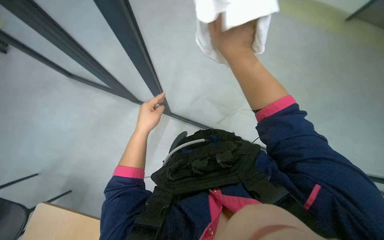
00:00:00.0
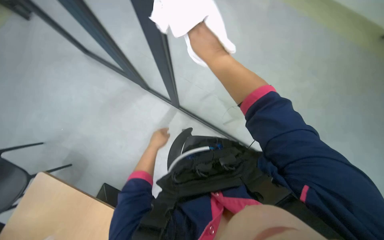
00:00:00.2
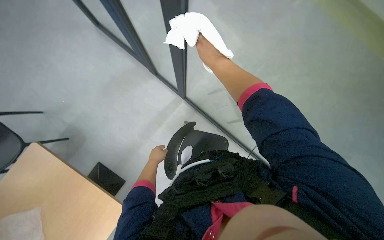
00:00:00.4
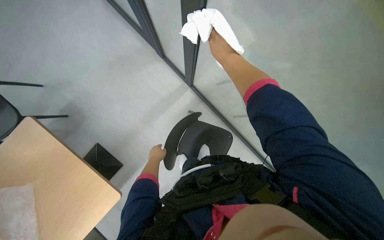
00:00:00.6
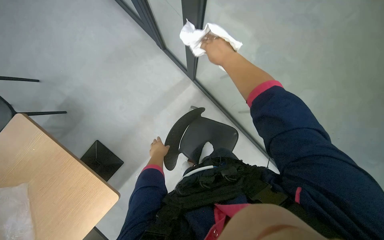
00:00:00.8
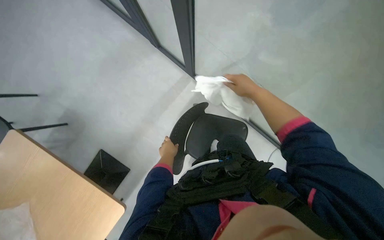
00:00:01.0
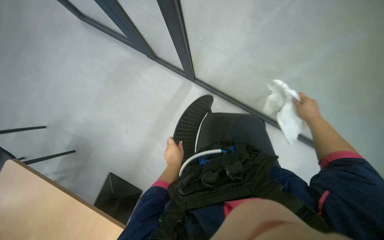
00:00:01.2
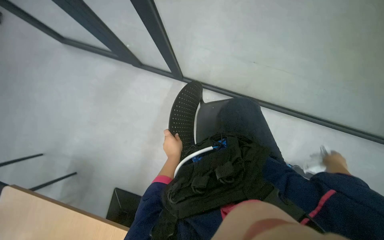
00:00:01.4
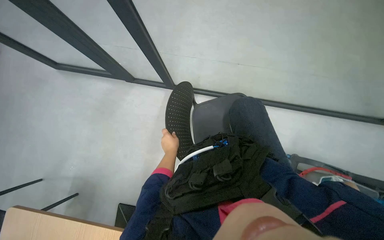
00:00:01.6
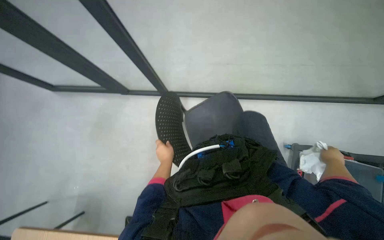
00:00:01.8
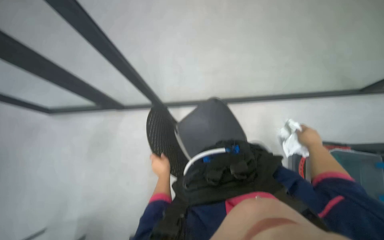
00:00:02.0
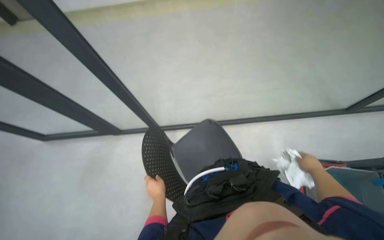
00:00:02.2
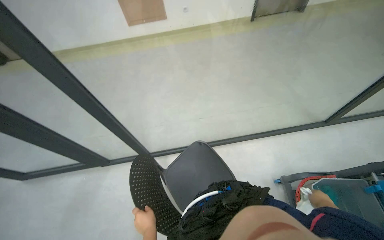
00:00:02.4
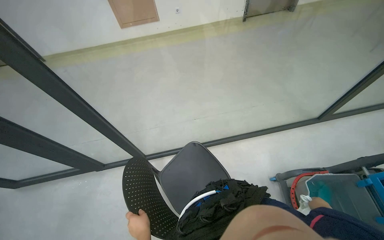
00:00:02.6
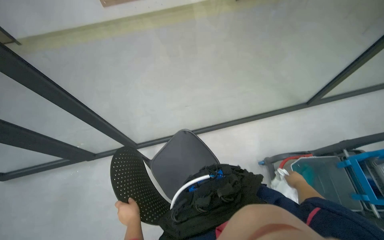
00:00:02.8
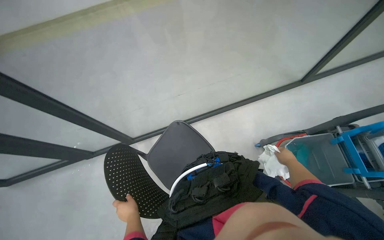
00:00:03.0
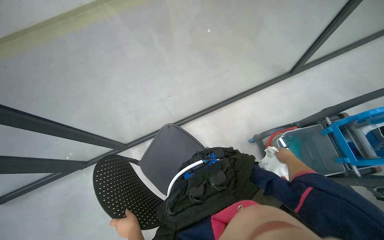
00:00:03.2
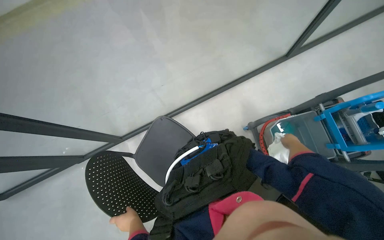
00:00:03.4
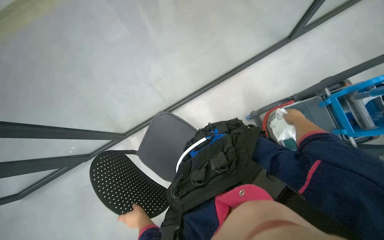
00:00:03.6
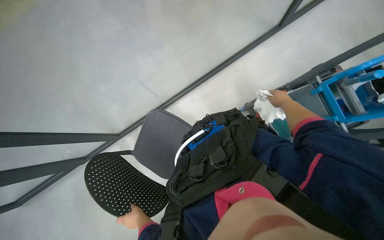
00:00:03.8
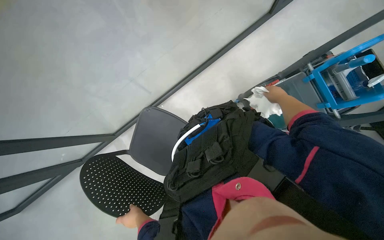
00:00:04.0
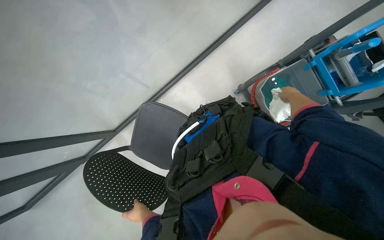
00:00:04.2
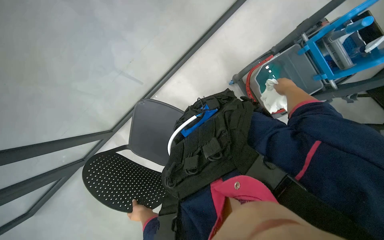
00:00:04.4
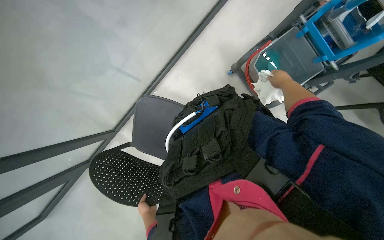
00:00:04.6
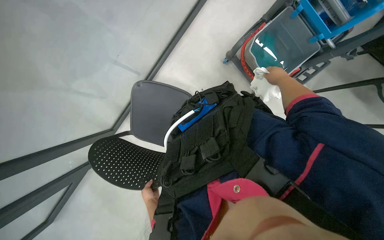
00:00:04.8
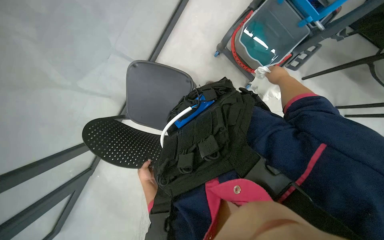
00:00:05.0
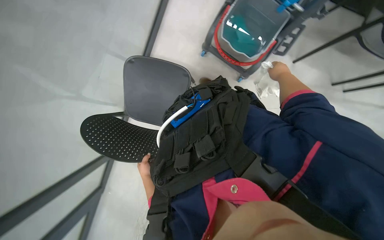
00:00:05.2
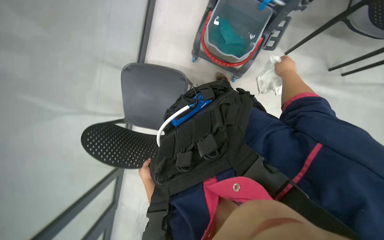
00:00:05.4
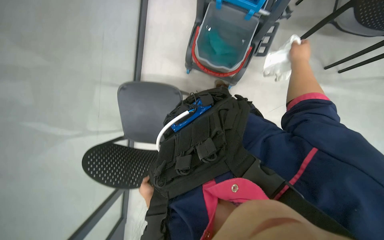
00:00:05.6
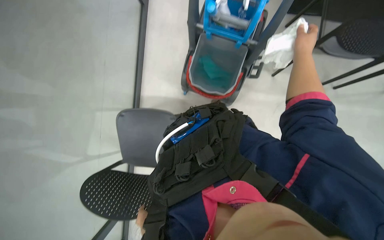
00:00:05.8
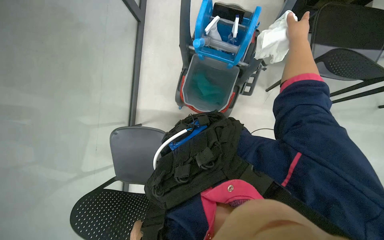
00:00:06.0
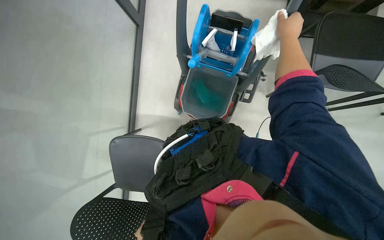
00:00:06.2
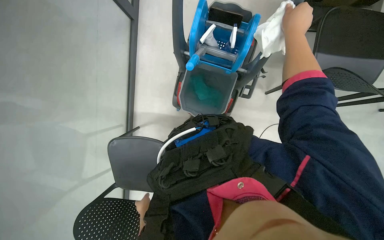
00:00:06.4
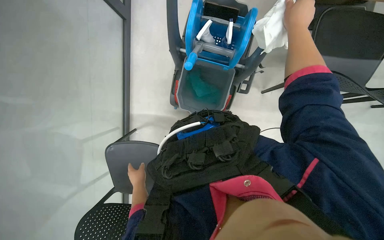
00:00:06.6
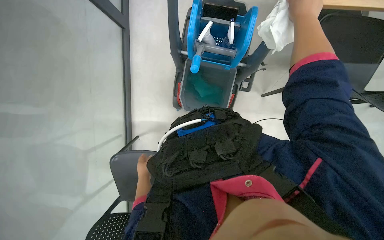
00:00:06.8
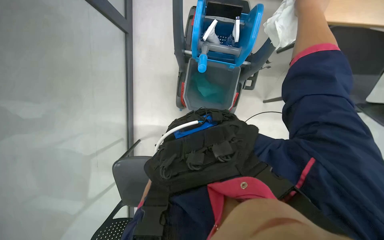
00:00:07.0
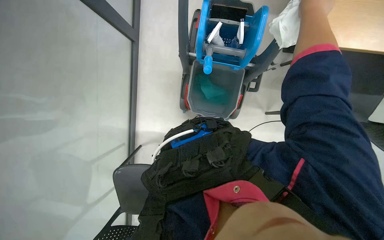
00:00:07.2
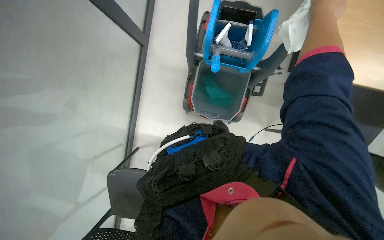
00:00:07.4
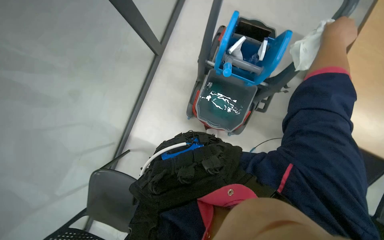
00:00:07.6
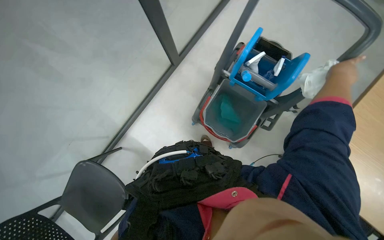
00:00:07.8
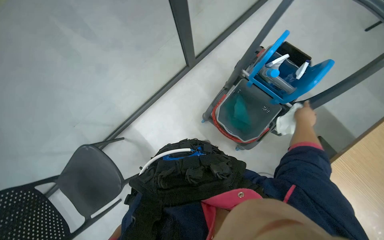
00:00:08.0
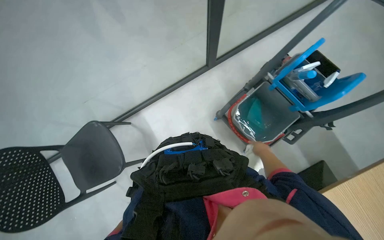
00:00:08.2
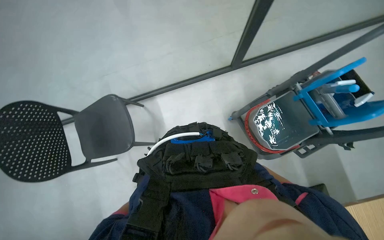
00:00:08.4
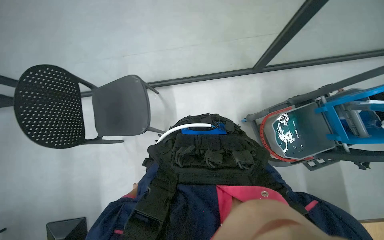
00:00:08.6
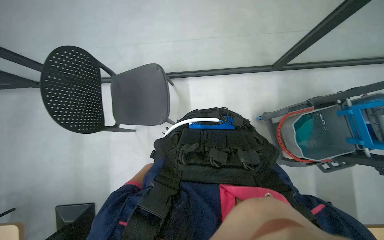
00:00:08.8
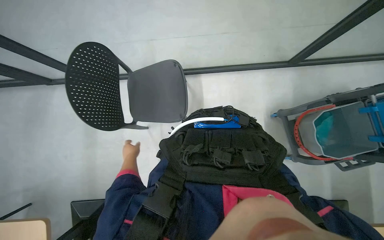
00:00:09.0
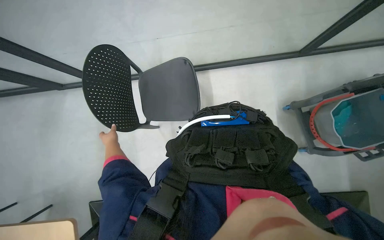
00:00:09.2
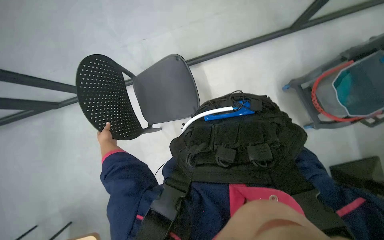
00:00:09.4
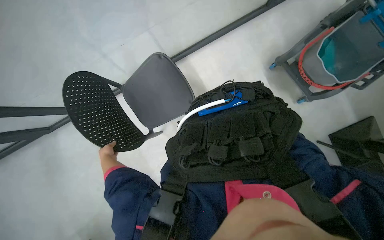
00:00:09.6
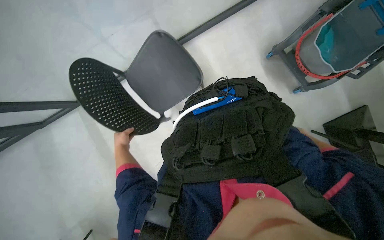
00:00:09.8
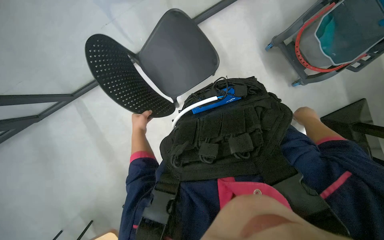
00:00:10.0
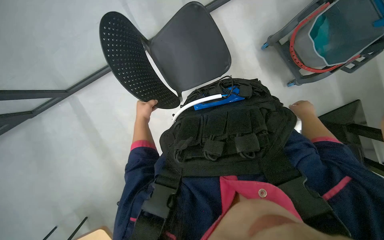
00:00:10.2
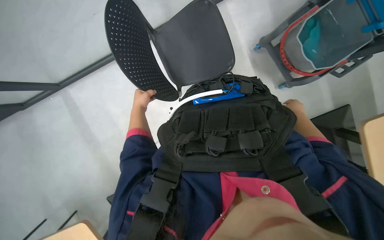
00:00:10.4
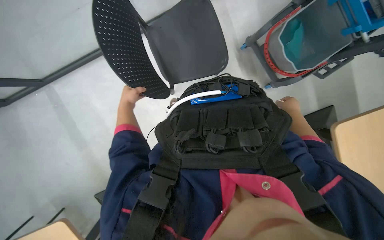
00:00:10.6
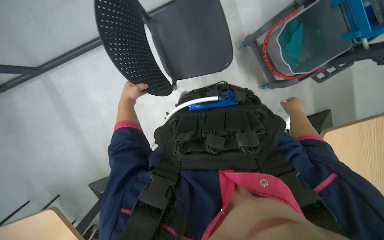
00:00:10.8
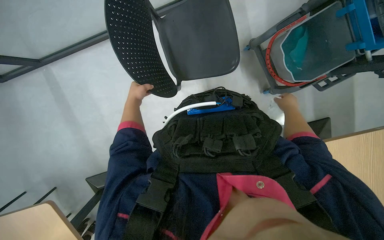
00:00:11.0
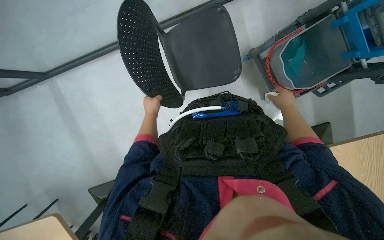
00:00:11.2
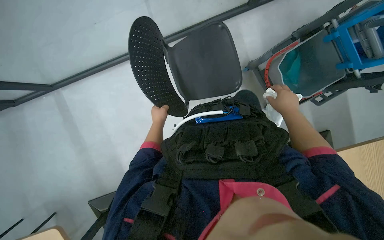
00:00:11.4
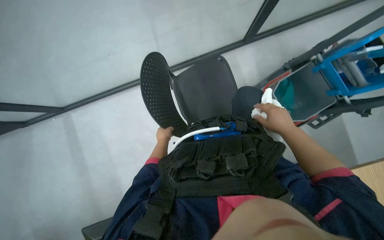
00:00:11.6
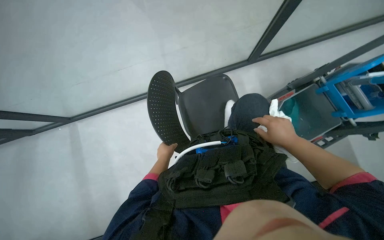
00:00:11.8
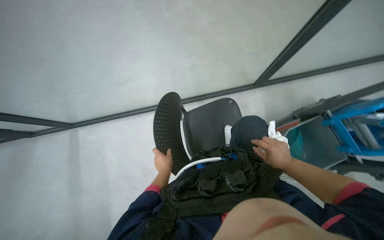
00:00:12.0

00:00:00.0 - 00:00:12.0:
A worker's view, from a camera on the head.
Job: cleaning windows.
The whole recording: Cleaning glass partition. The worker wrings a cloth, then uses it and a spray bottle to clean the glass partition and nearby chairs.
00:00:00.0 - 00:00:01.6: The left hand shifts some 10 cm farther from the camera.
00:00:01.6 - 00:00:03.0: The wearer looks about 25 degrees further to the right.
00:00:03.0 - 00:00:04.4: The wearer looks roughly 20 degrees further downward.
00:00:04.4 - 00:00:06.0: The scene turns some 40 degrees counterclockwise in the picture. The right hand goes approximately 20 cm nearer to the camera.
00:00:07.6 - 00:00:09.0: The wearer's head swings some 55 degrees to the left.
00:00:09.0 - 00:00:10.4: The camera pitches downward, by about 10 degrees.
00:00:10.4 - 00:00:12.0: The view tips upward by approximately 25 degrees. The right hand is displaced nearer to the camera and to the left by some 35 cm.

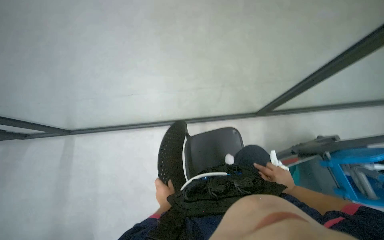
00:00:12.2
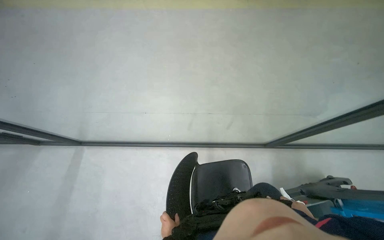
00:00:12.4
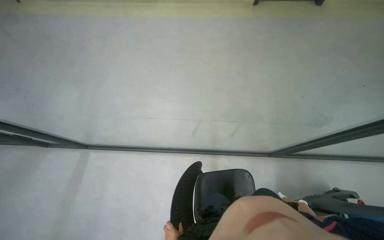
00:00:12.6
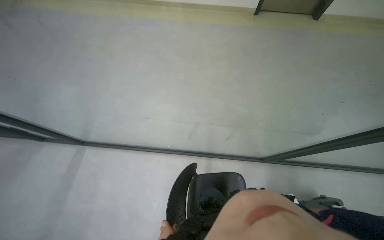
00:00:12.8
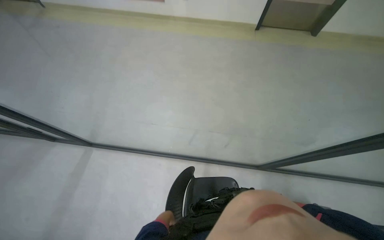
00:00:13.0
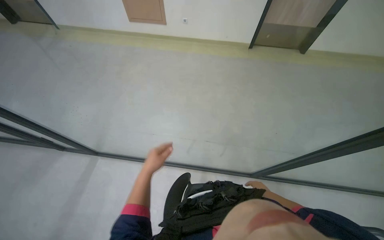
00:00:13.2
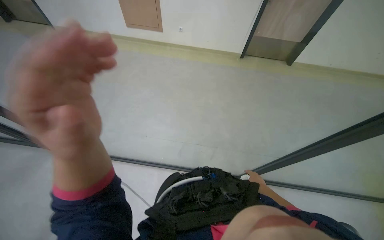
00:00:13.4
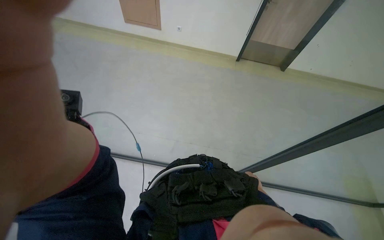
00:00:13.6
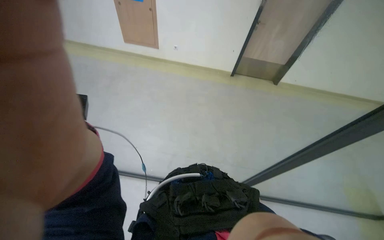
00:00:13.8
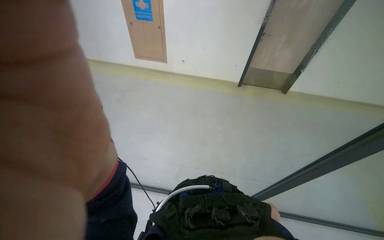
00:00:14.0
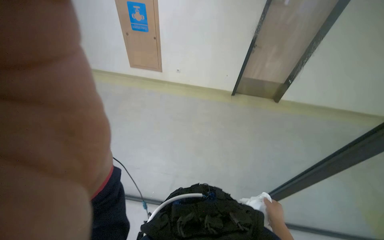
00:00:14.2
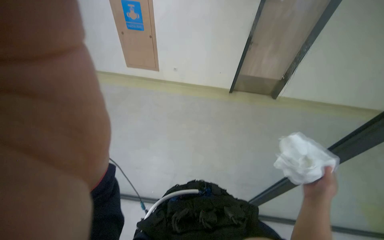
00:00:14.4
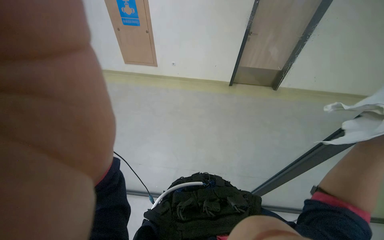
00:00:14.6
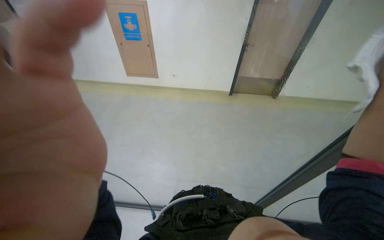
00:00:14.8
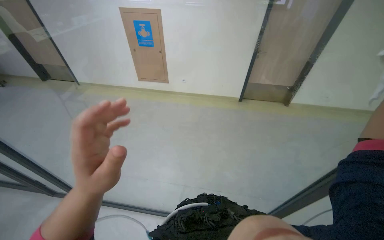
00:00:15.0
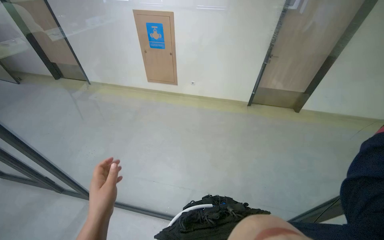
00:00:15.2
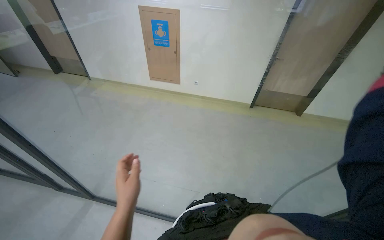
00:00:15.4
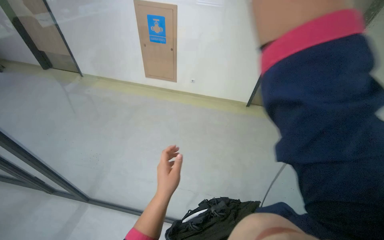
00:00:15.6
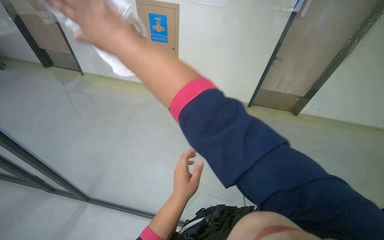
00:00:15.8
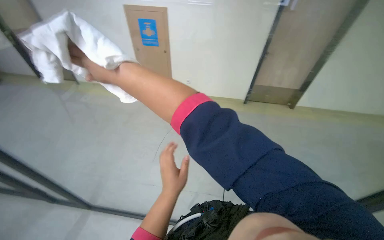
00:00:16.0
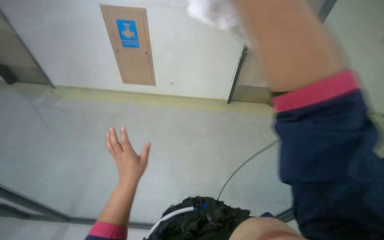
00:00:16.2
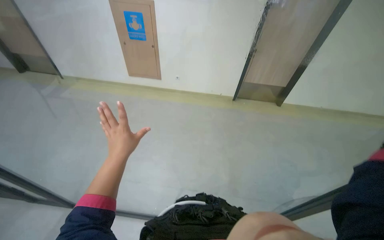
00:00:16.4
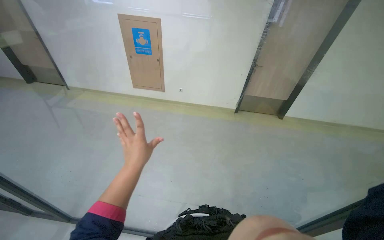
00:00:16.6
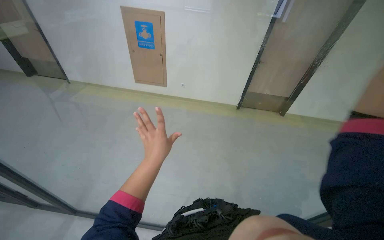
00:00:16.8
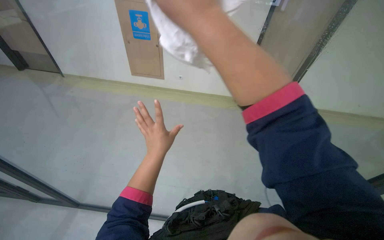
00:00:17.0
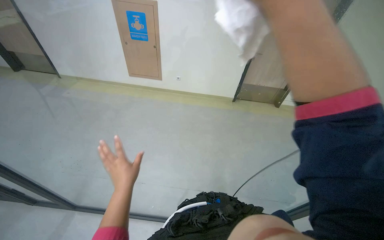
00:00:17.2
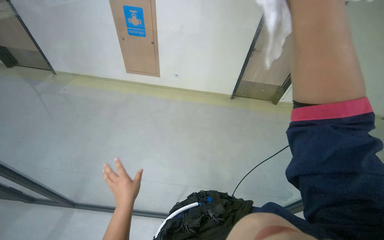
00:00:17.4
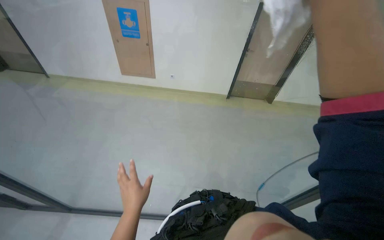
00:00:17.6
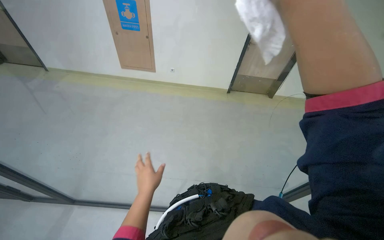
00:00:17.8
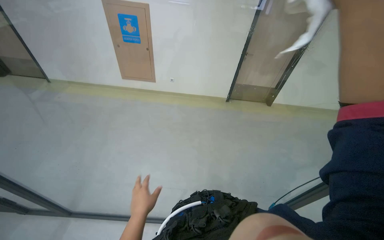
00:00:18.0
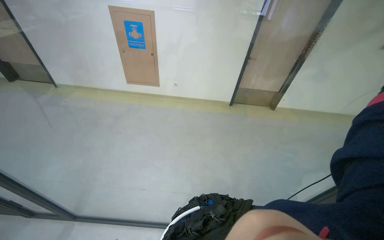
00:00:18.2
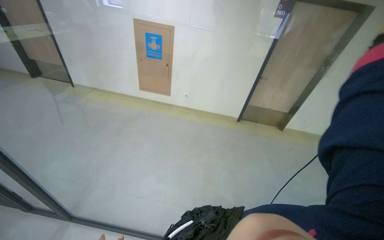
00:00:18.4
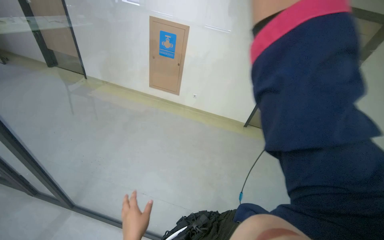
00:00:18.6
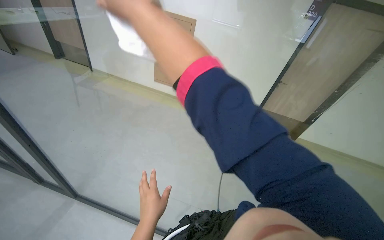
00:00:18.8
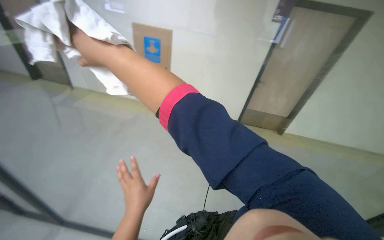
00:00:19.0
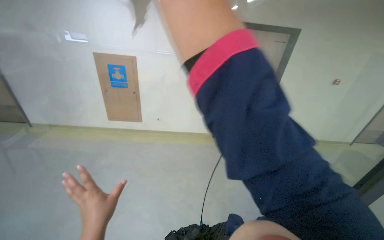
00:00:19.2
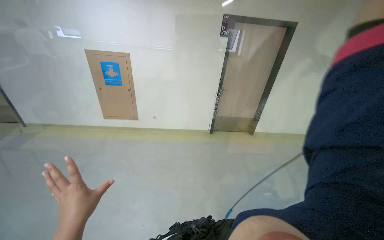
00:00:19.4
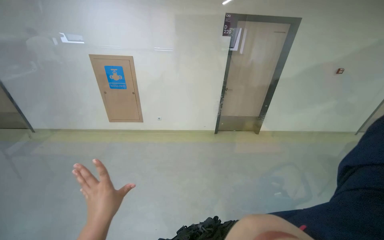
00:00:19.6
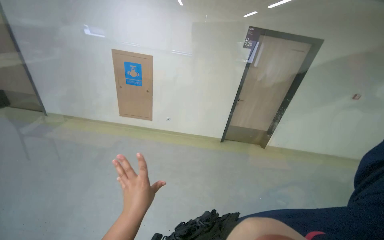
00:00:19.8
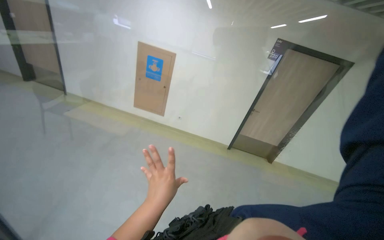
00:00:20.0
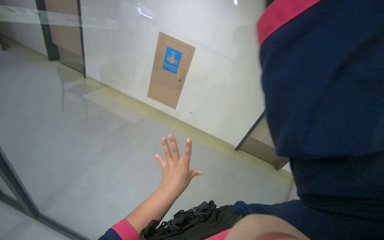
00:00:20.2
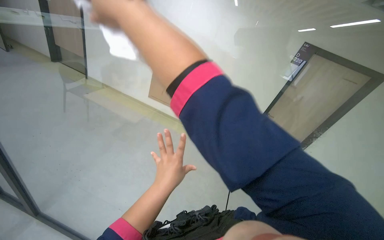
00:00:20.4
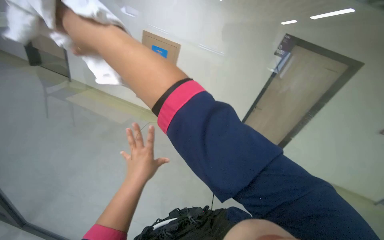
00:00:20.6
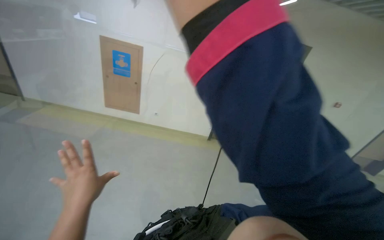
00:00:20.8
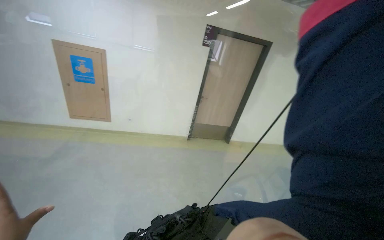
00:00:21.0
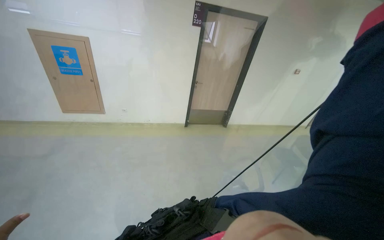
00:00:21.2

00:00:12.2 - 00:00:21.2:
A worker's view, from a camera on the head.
Job: cleaning windows.
The whole recording: Cleaning glass partition. The worker wrings a cloth, then uses it and a spray bottle to clean the glass partition and nearby chairs.
00:00:12.2 - 00:00:13.8: The wearer moves roughly 40 cm. The view tilts about 20 degrees upward.
00:00:15.2 - 00:00:16.6: The left hand is displaced farther from the camera and up the picture by roughly 25 cm.
00:00:18.2 - 00:00:19.8: The wearer looks approximately 15 degrees further upward.
